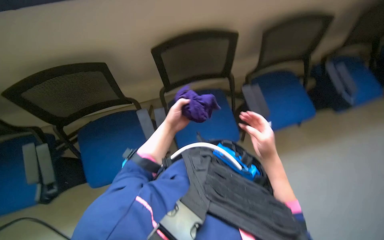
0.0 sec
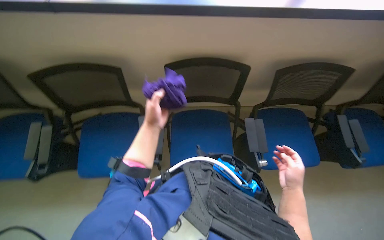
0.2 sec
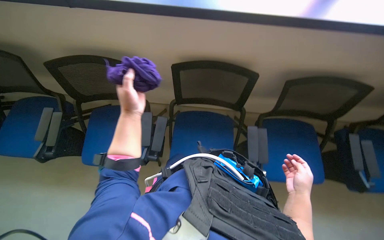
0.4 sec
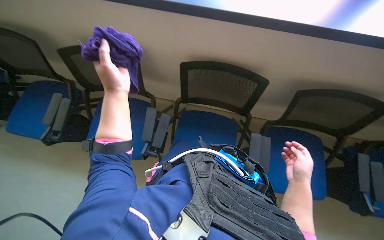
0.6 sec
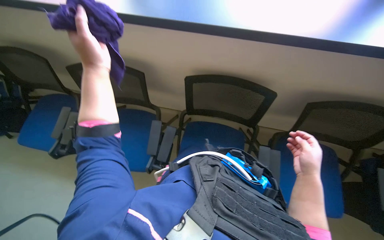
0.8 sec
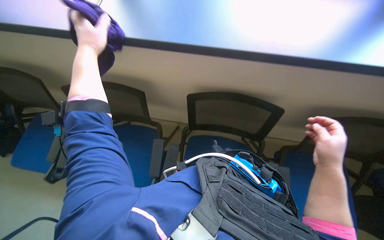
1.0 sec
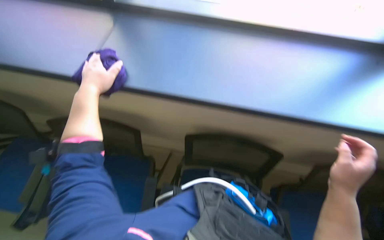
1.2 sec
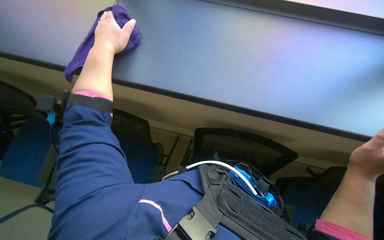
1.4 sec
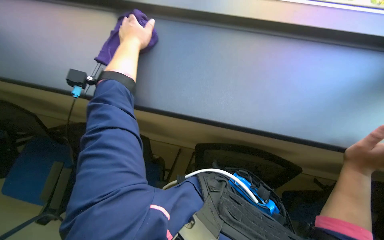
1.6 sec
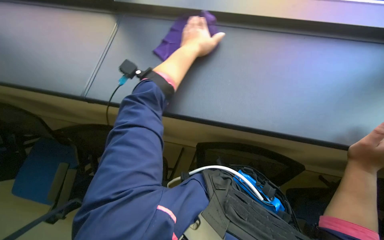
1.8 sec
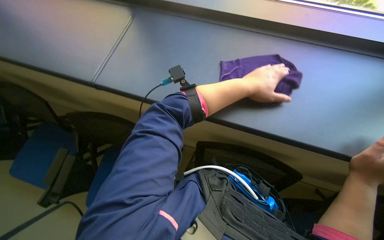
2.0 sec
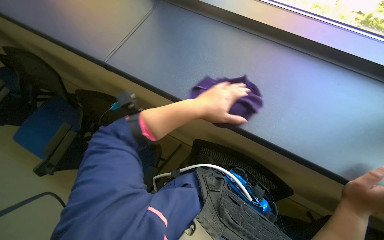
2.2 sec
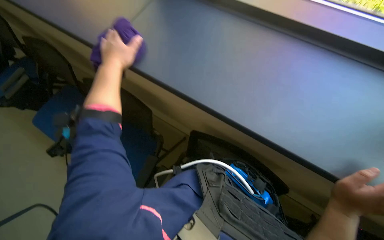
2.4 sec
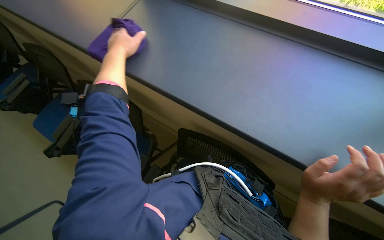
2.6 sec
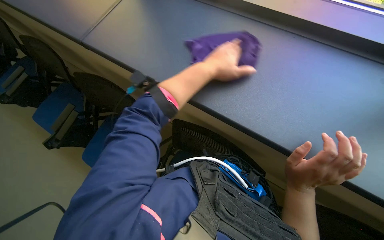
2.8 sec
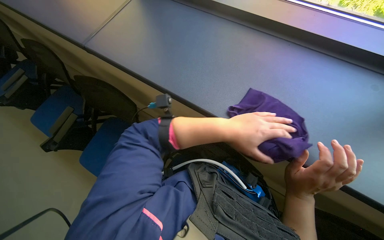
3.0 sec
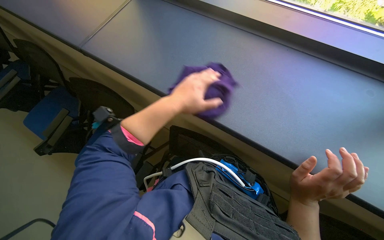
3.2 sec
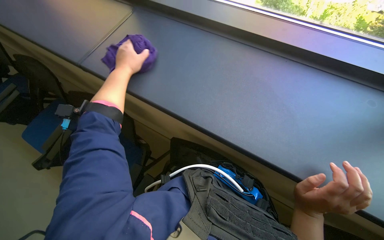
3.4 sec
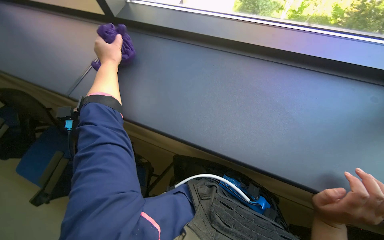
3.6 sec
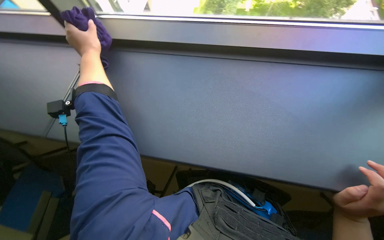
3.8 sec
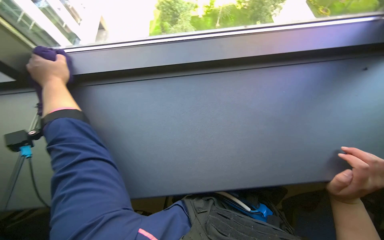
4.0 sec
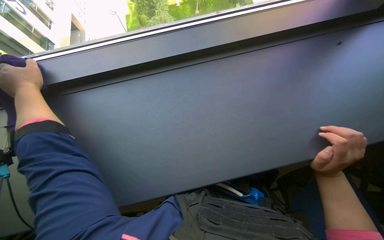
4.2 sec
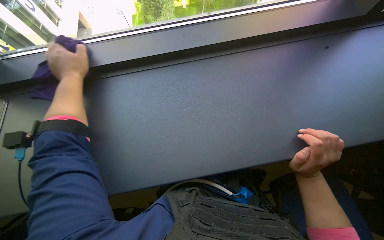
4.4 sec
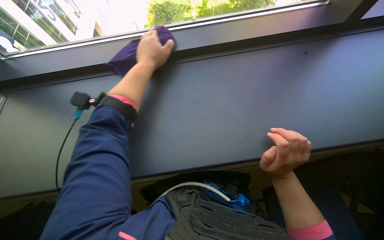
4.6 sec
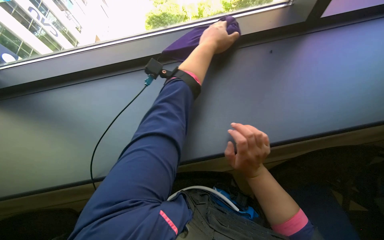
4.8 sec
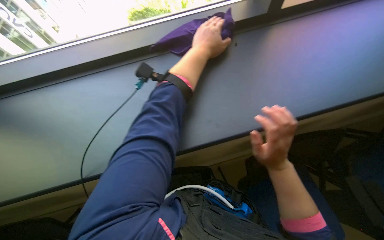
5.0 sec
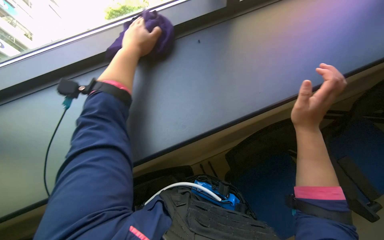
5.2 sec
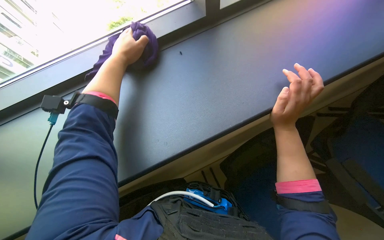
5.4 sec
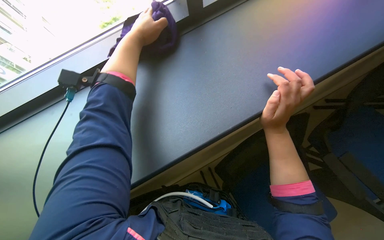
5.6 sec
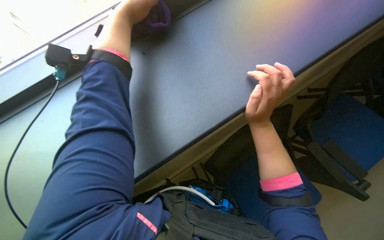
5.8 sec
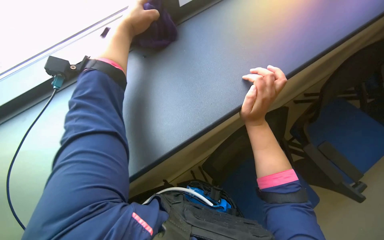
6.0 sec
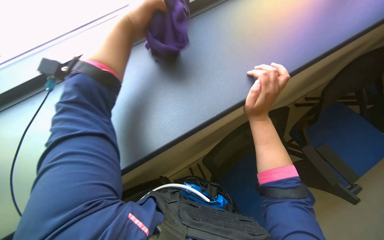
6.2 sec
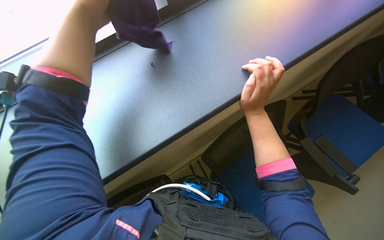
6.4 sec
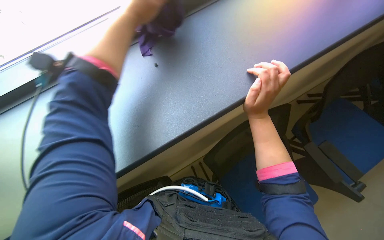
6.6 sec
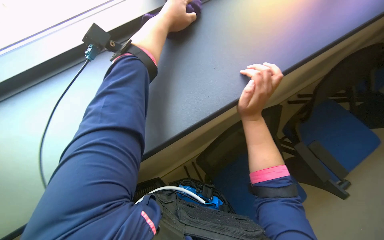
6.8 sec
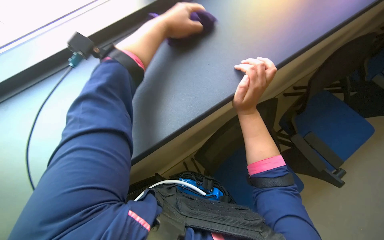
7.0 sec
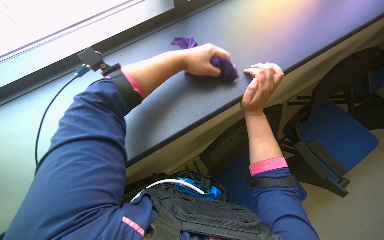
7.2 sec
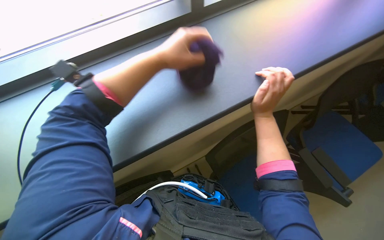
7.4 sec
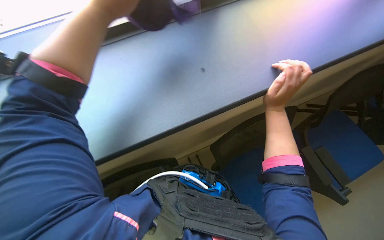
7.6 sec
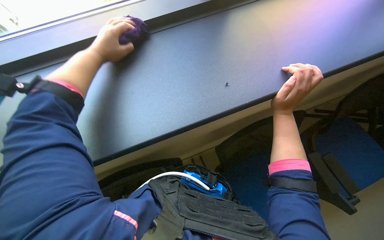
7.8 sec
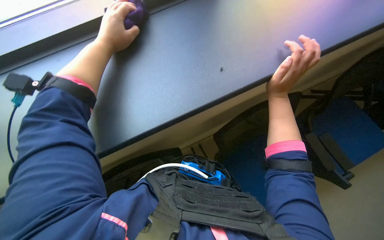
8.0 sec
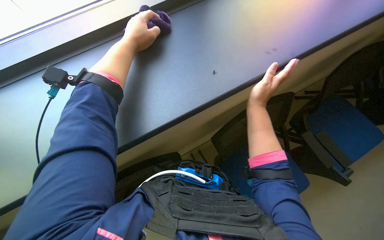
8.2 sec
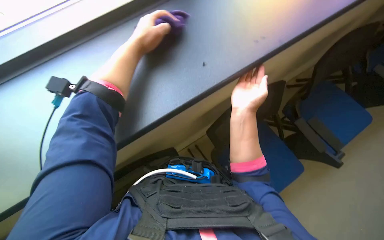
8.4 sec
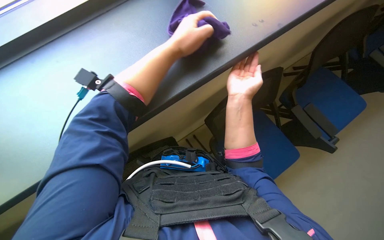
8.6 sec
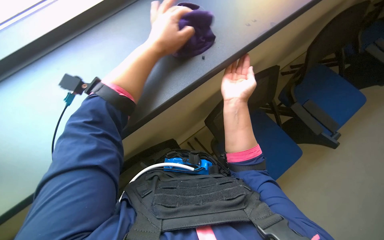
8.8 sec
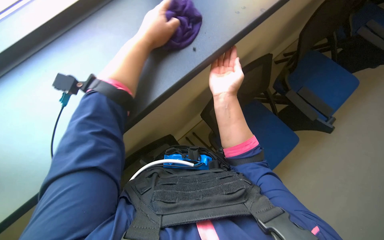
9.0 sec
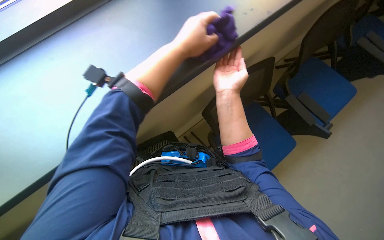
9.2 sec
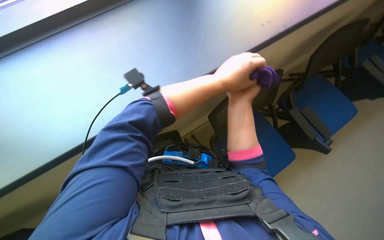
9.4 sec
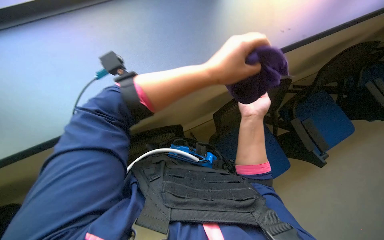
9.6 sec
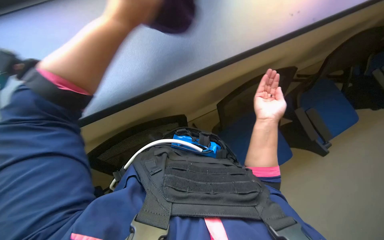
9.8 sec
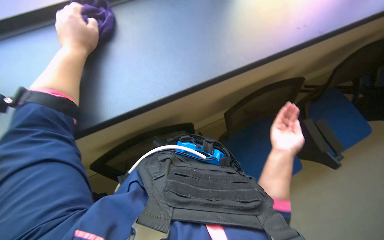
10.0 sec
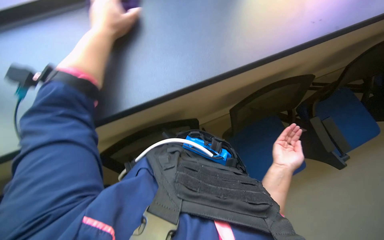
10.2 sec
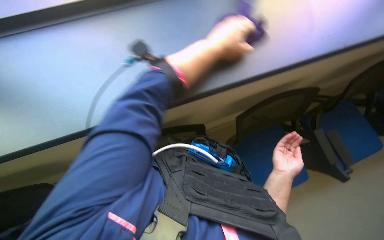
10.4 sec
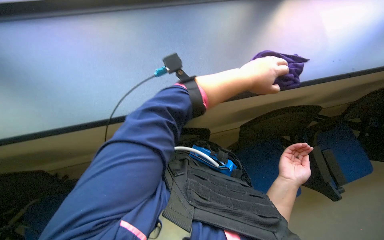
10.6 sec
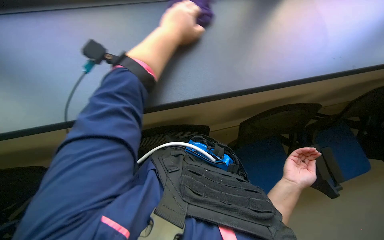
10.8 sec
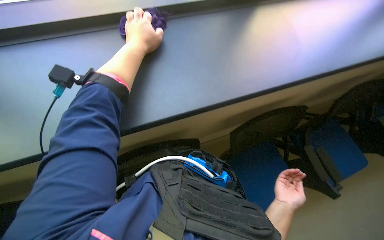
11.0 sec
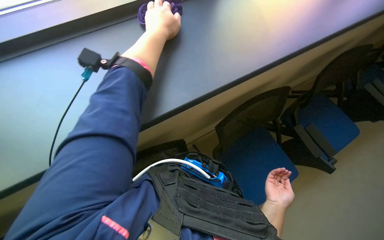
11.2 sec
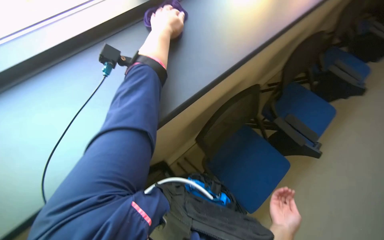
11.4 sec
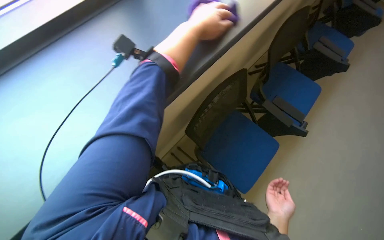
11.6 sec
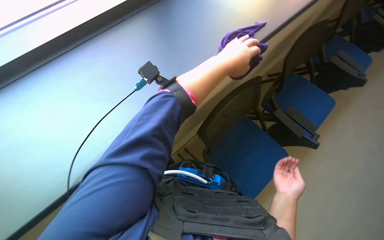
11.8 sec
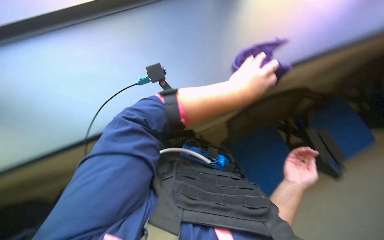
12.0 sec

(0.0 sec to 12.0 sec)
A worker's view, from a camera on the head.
Job: wiping surfaces.
The whole recording: Wiping window frame. The worker wipes the window frame with a purple cloth.
0.0 sec - 1.6 sec: The head rotates roughly 35 degrees to the left. The right hand is displaced to the right by roughly 15 cm, while the left hand heads up the picture and to the left, covering roughly 35 cm.
1.6 sec - 3.0 sec: The left hand swings left and right, some 35 cm each way, with 2 reversals.
3.0 sec - 4.4 sec: The head rotates about 30 degrees to the right. The left hand heads to the left and up the picture, covering roughly 30 cm.
4.4 sec - 6.0 sec: The left hand goes approximately 35 cm to the right and up the picture, while the right hand swings left and right, some 15 cm each way, with 2 reversals.
6.0 sec - 7.6 sec: The left hand goes approximately 10 cm nearer to the camera, and moves about 15 cm to the right and comes back.
7.6 sec - 9.0 sec: The left hand shifts some 10 cm farther from the camera, and travels to the right and back again, roughly 20 cm each way.
9.0 sec - 10.4 sec: The left hand goes left and right, about 35 cm each way, reversing 2 times, while the right hand goes roughly 20 cm down the picture.
10.4 sec - 12.0 sec: The left hand swings left and right, some 25 cm each way, with 2 reversals, while the right hand moves approximately 15 cm down the picture and comes back.

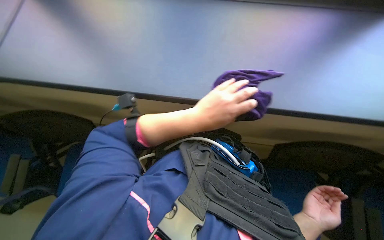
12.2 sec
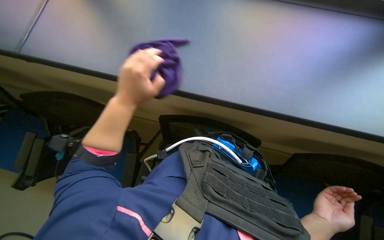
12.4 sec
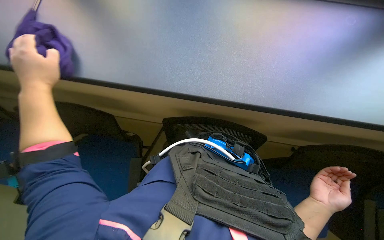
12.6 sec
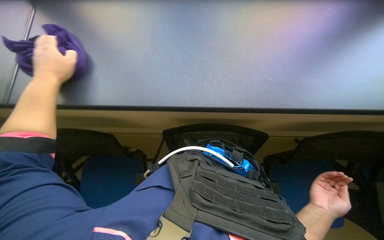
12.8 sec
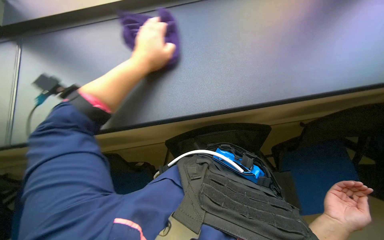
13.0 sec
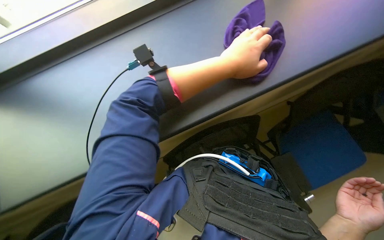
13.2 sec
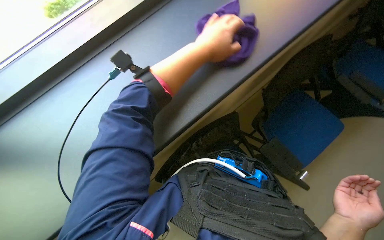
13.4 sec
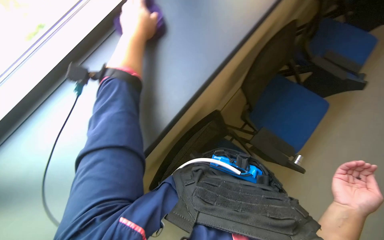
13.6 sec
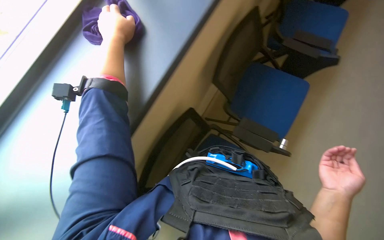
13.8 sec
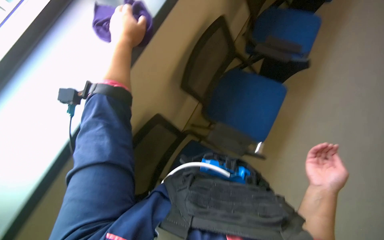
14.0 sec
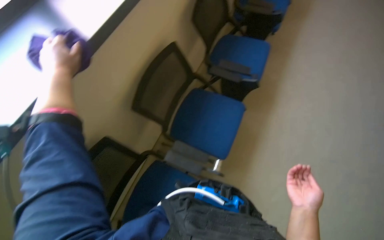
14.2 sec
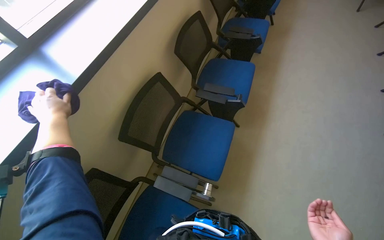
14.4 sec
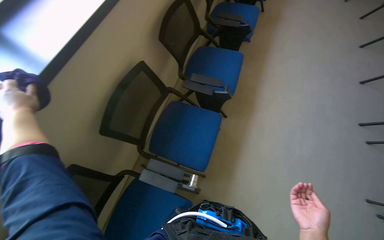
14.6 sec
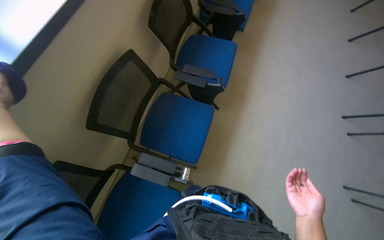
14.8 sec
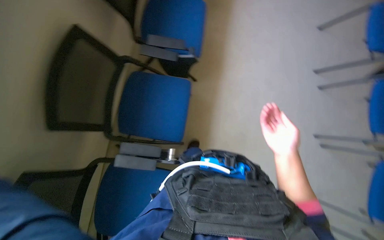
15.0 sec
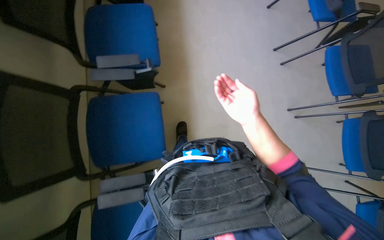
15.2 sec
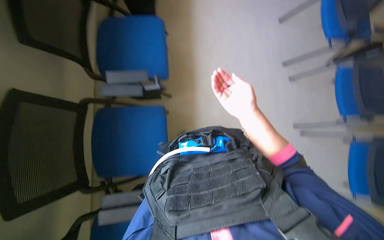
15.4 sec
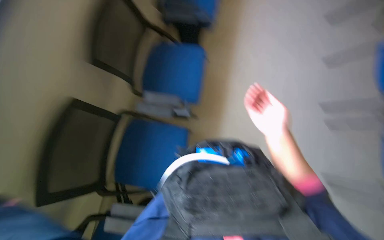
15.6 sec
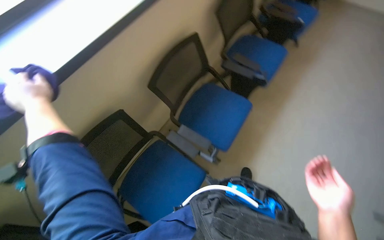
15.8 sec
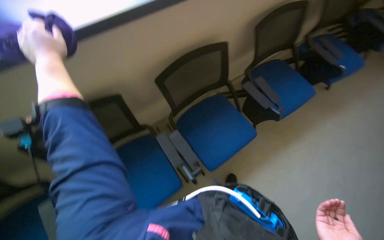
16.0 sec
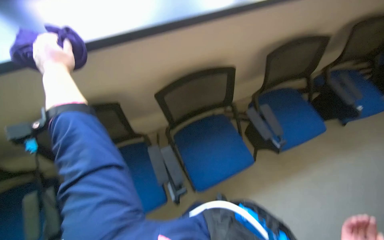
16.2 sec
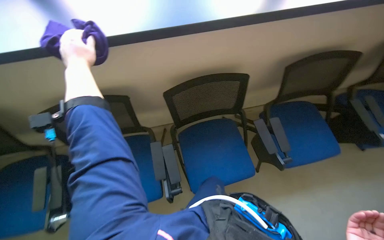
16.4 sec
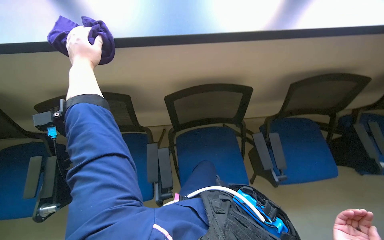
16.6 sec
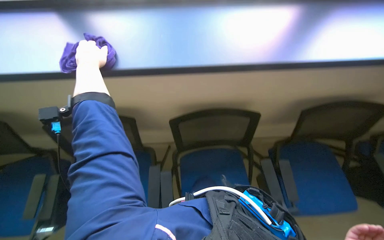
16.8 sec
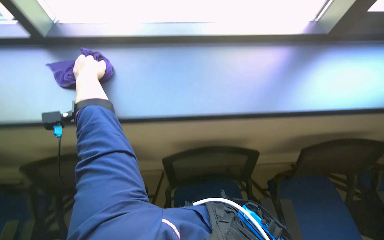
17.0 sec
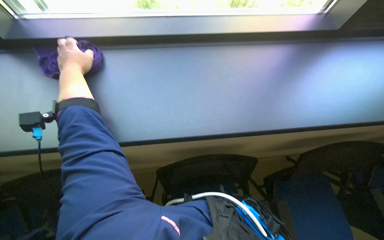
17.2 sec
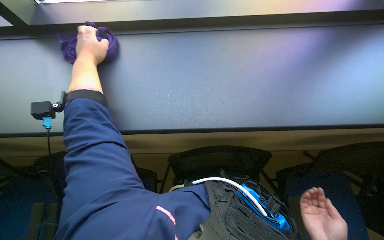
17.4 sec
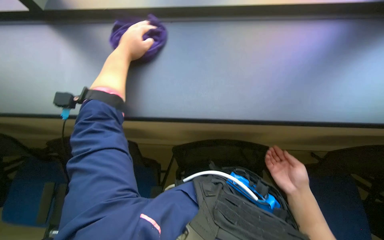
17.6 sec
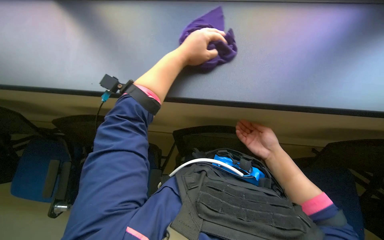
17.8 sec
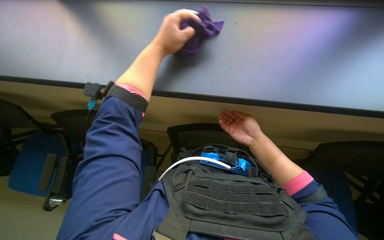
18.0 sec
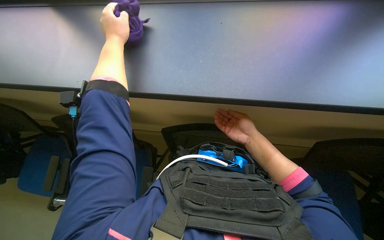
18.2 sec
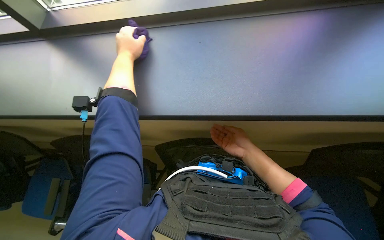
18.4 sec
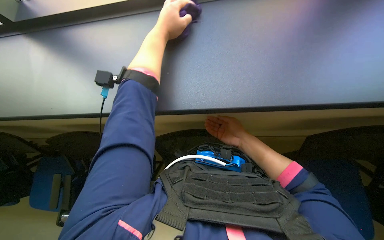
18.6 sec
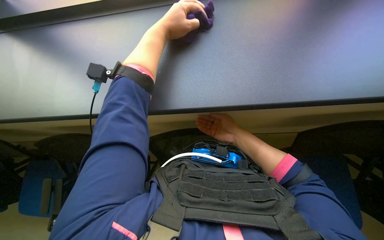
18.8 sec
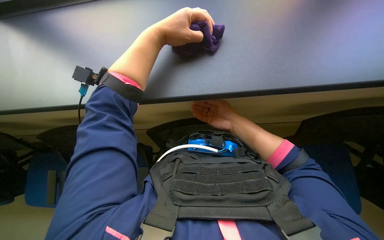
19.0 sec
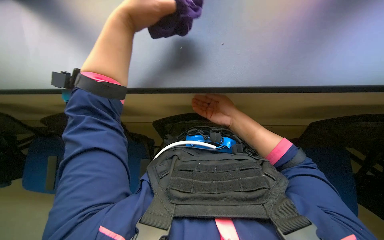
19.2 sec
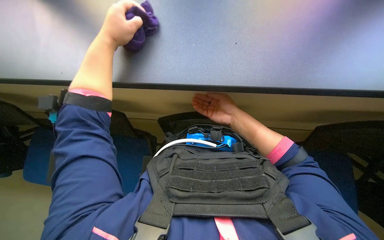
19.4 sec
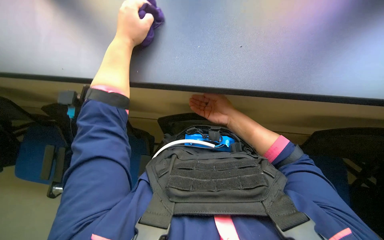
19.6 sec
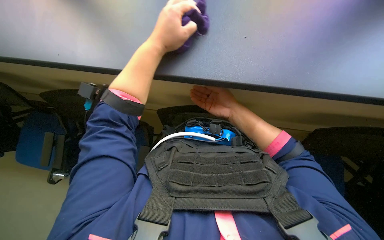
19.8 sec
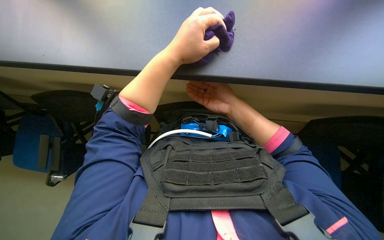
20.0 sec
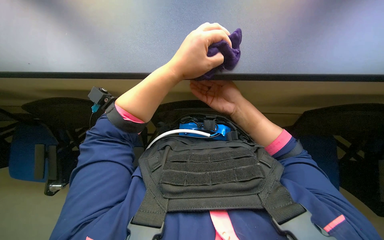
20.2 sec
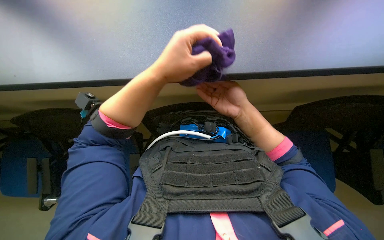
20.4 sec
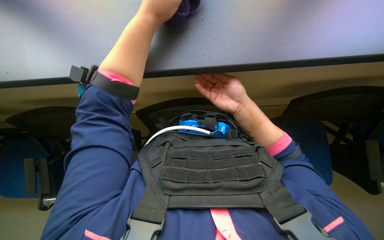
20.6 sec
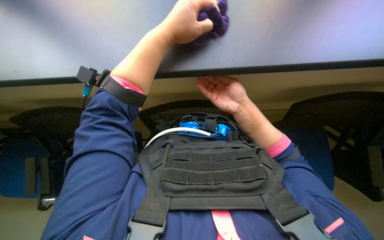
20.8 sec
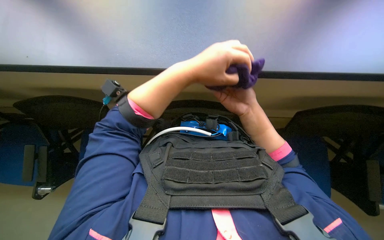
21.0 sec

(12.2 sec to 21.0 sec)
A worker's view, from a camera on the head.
Job: wiping surfaces.
The whole recording: Wiping window frame. The worker wipes the window frame with a purple cloth.
12.2 sec - 13.6 sec: The left hand swings left and right, approximately 40 cm each way, with 2 reversals.
13.6 sec - 15.2 sec: The wearer's head swings some 50 degrees to the right.
16.6 sec - 18.0 sec: The left hand moves to the right, approximately 25 cm.
18.0 sec - 19.6 sec: The left hand reaches roughly 10 cm nearer to the camera, then returns.
19.6 sec - 21.0 sec: The left hand moves to the right and down the picture, approximately 20 cm.
